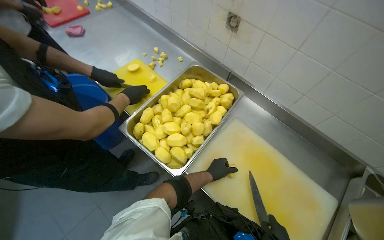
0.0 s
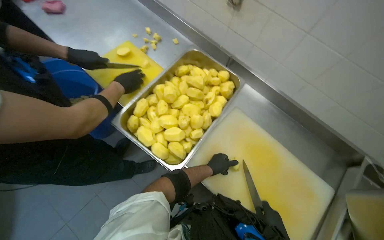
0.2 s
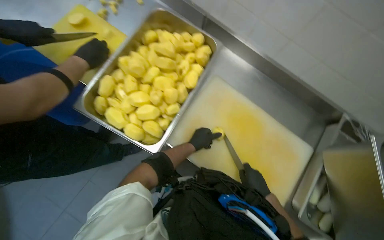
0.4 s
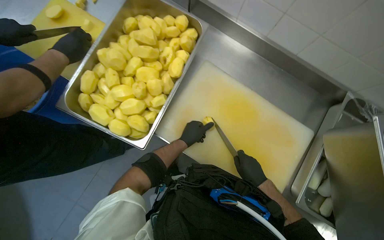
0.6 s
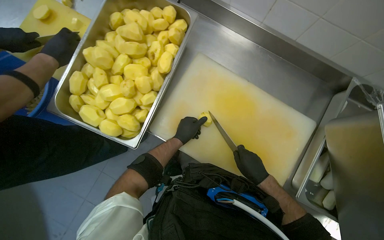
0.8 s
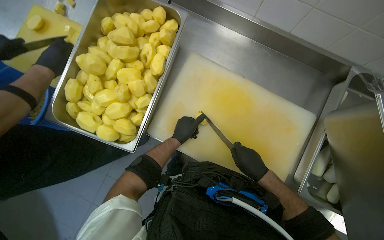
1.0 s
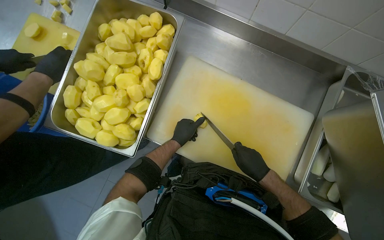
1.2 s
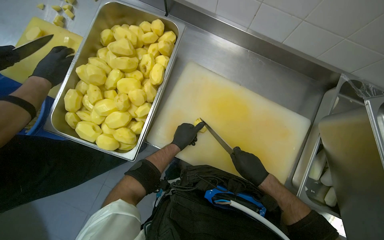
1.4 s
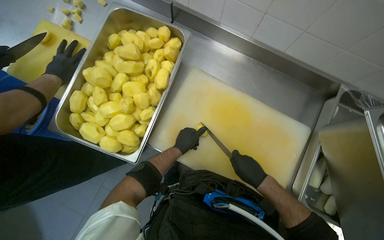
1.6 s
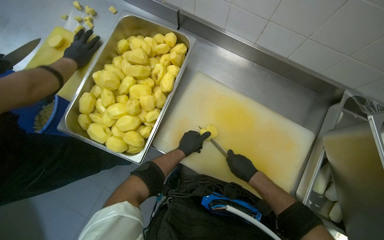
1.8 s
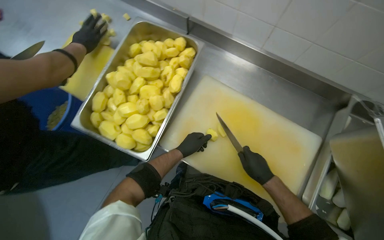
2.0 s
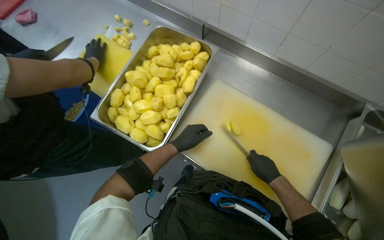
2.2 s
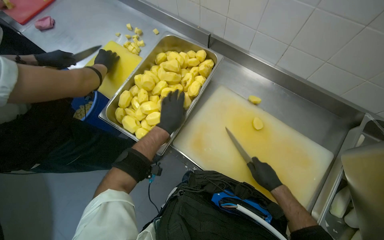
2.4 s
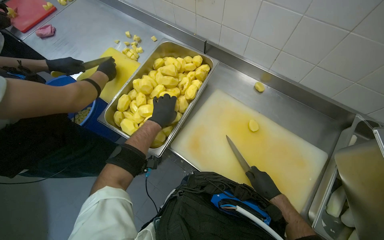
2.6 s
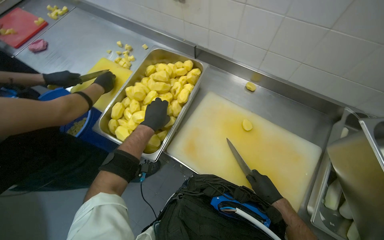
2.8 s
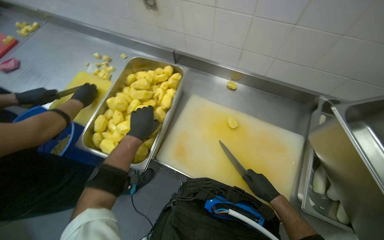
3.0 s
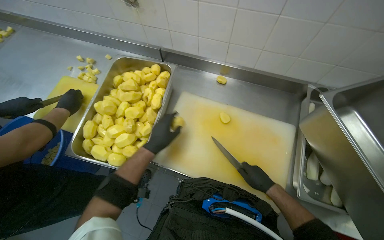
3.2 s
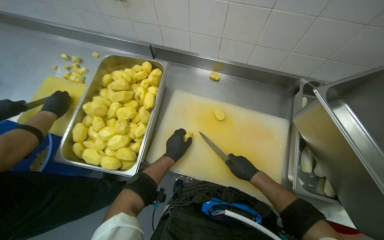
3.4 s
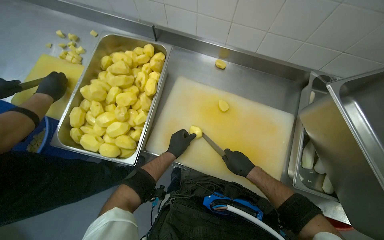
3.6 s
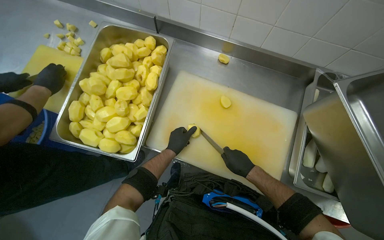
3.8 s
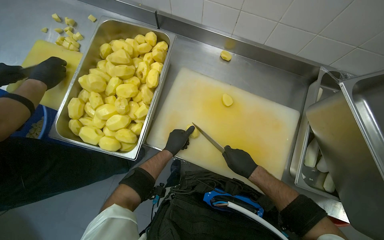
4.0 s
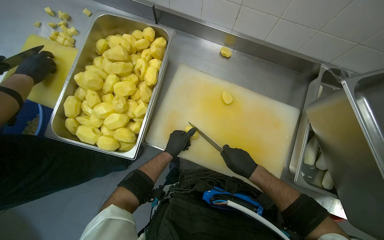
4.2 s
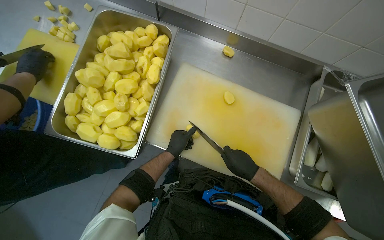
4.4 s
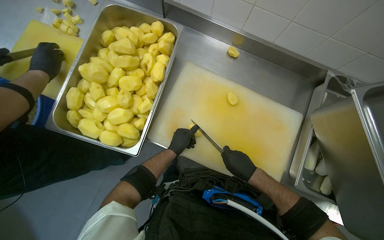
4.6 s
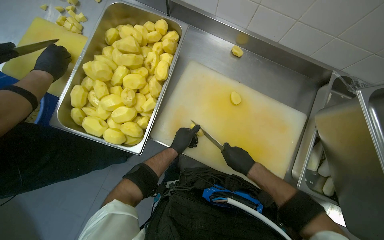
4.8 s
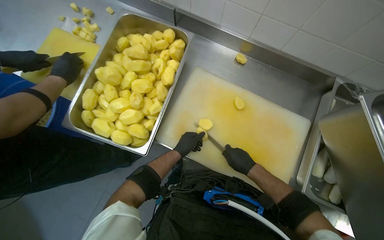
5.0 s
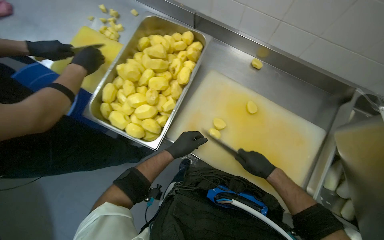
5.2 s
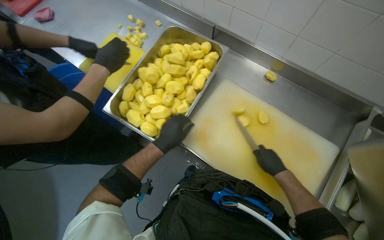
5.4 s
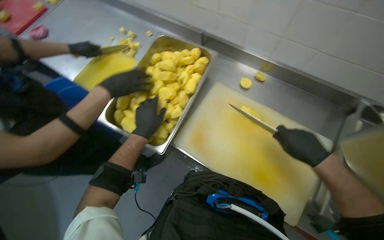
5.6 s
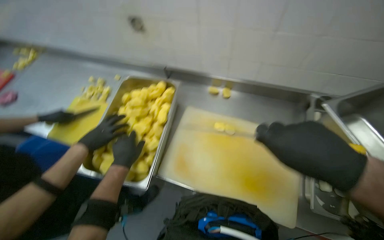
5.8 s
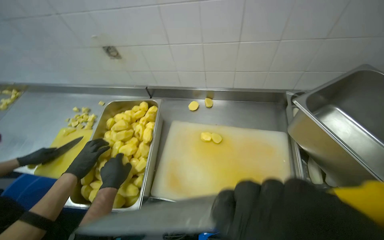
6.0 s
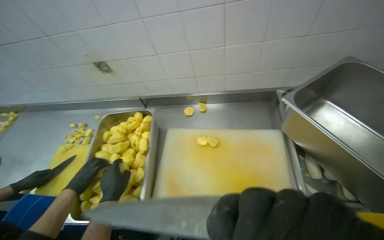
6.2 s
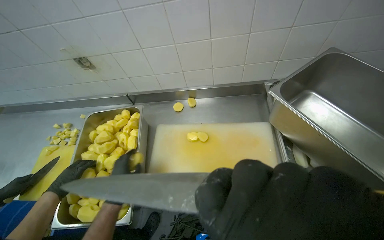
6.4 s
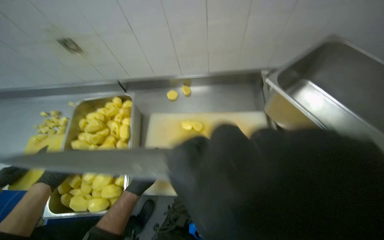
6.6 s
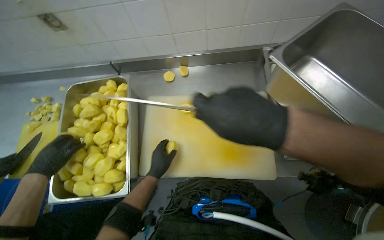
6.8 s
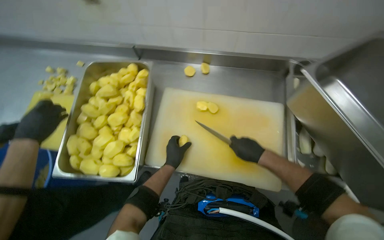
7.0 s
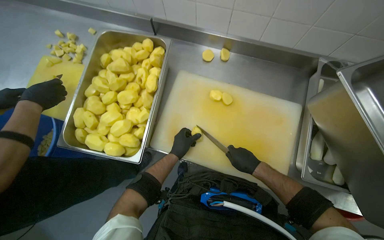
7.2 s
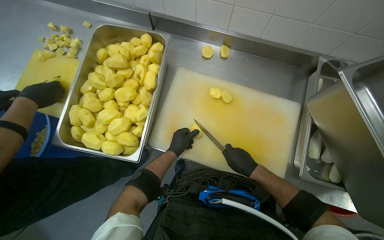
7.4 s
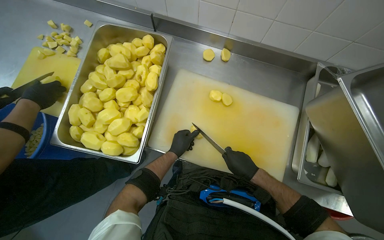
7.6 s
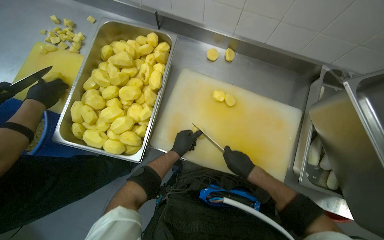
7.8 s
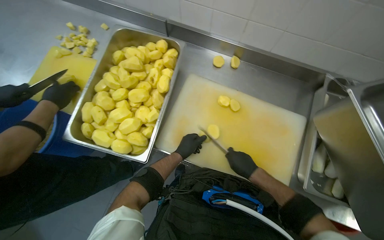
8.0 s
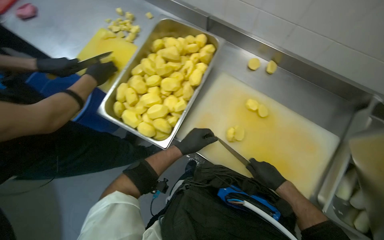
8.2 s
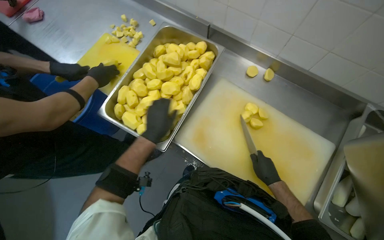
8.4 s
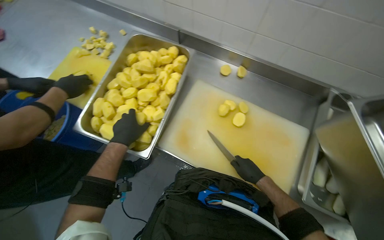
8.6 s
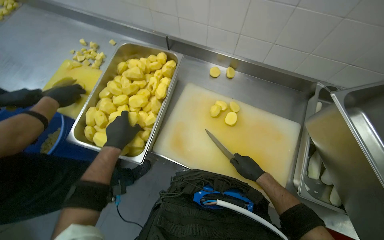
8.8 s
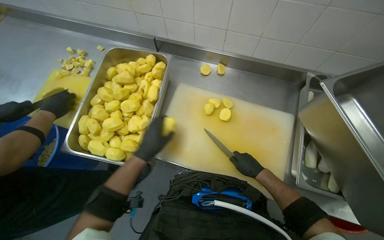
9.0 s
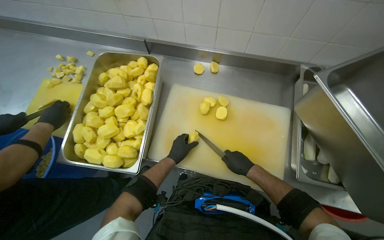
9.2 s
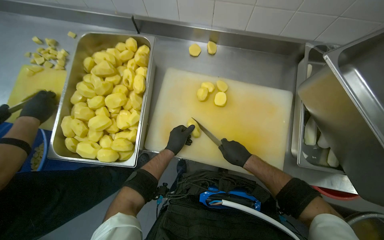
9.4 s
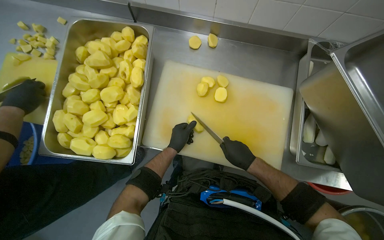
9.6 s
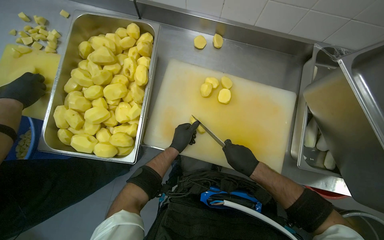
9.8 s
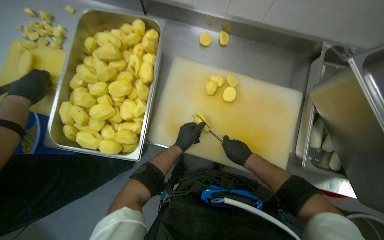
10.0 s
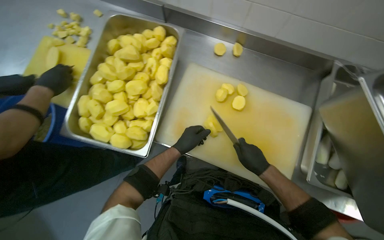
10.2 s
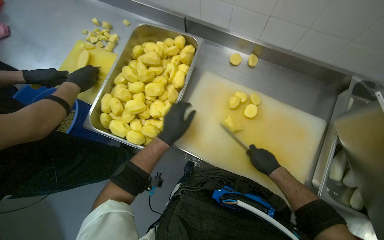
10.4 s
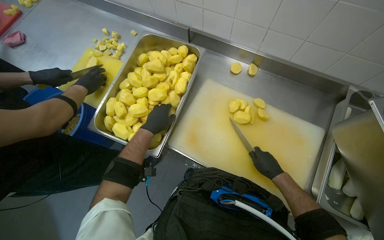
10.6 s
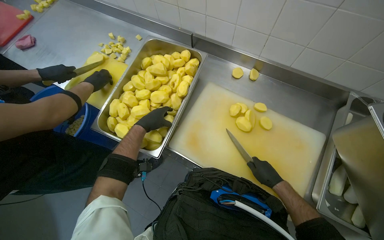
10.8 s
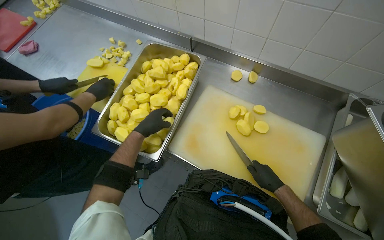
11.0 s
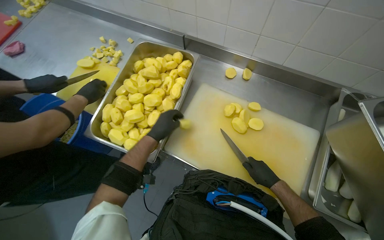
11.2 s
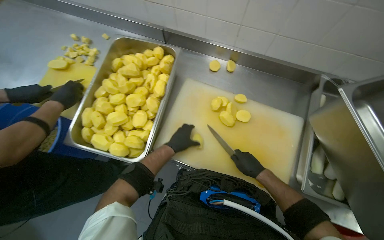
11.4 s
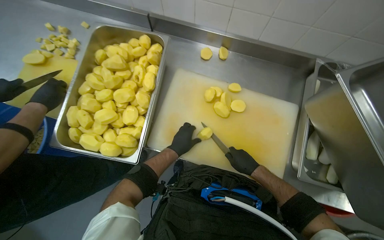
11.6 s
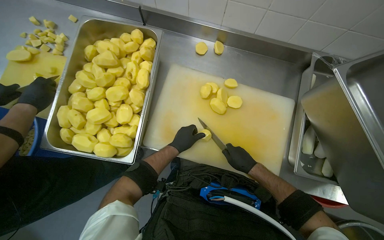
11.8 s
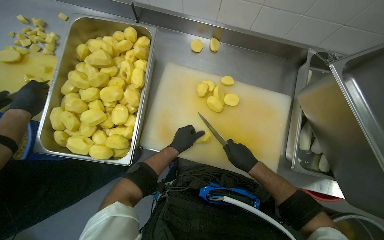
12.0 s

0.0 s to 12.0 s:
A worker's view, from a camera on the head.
Job: preparing food.
The whole recording: Dicing potatoes on cutting board. The worker dices peeled potatoes into smaller pieces on a cutting board.
0.0 to 1.6 s: The view tilts approximately 20 degrees downward.
1.6 to 3.0 s: The camera pitches upward, by some 15 degrees. The left hand moves nearer to the camera and to the left, roughly 20 cm.
3.0 to 4.4 s: The view tilts some 10 degrees downward. The left hand moves farther from the camera, down the picture and to the right, roughly 20 cm.
4.4 to 6.0 s: The wearer looks roughly 25 degrees further upward.
6.0 to 7.6 s: The camera pitches downward, by about 20 degrees.
7.6 to 9.0 s: The left hand goes about 15 cm nearer to the camera, and goes to the left and returns, about 20 cm each way.
10.4 to 12.0 s: The left hand is displaced farther from the camera by some 15 cm.

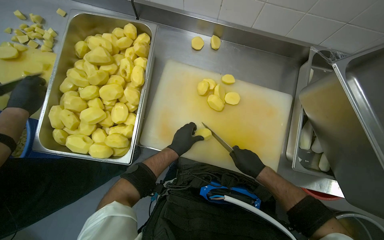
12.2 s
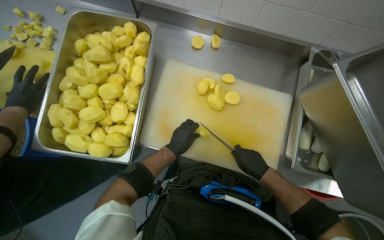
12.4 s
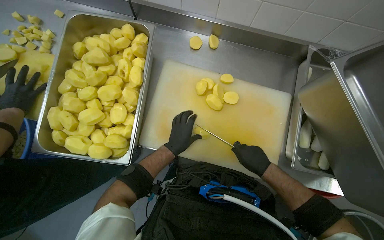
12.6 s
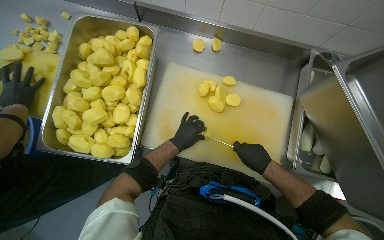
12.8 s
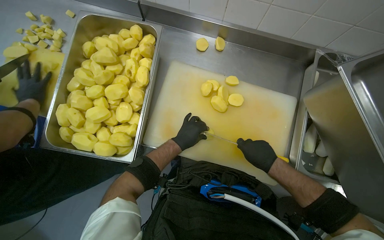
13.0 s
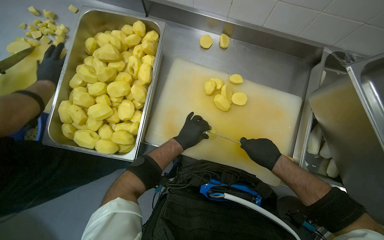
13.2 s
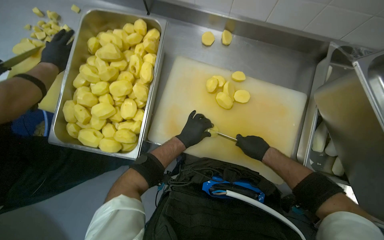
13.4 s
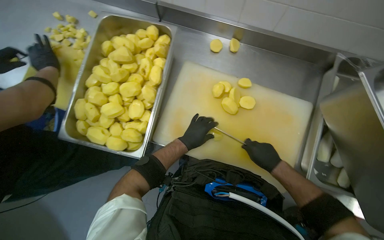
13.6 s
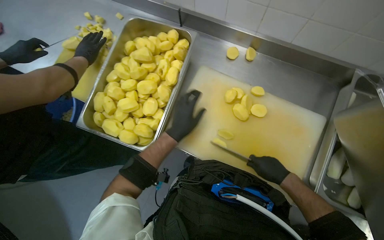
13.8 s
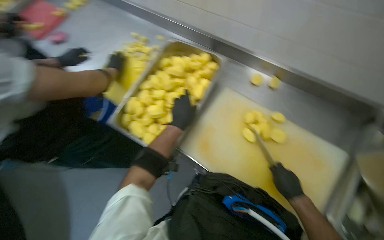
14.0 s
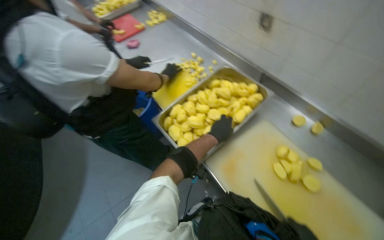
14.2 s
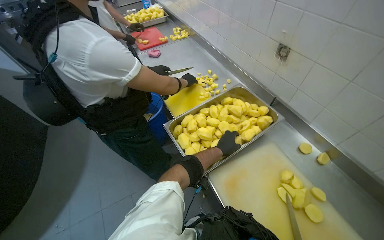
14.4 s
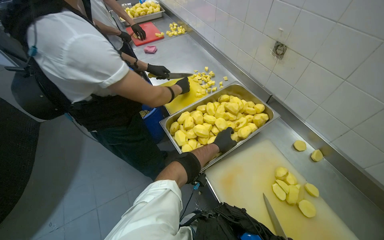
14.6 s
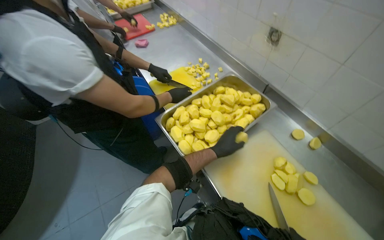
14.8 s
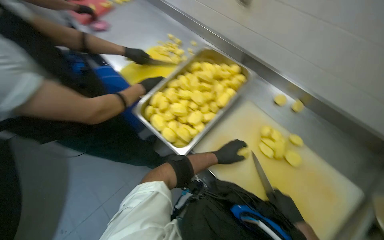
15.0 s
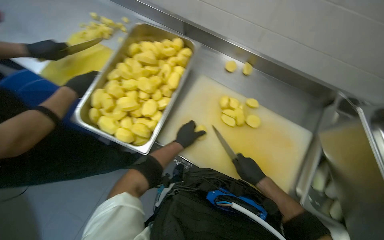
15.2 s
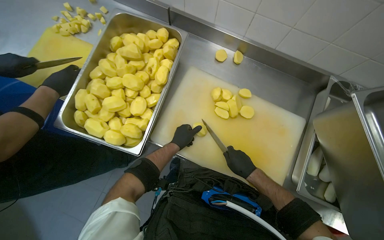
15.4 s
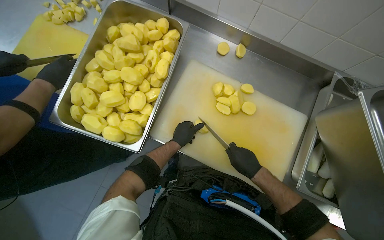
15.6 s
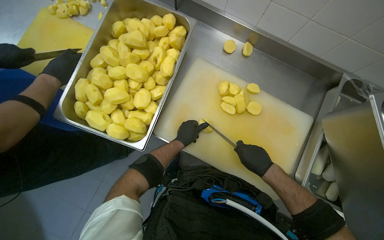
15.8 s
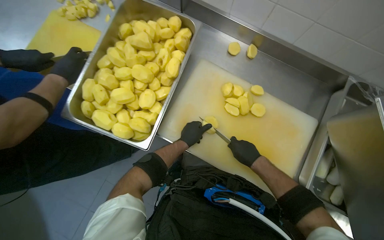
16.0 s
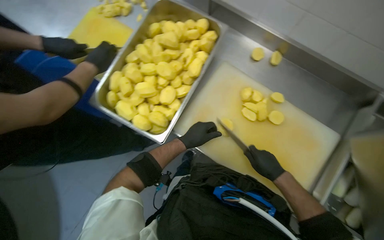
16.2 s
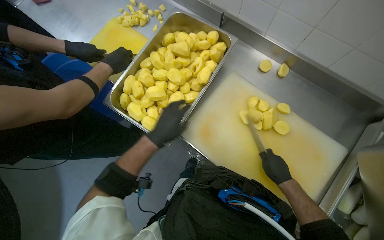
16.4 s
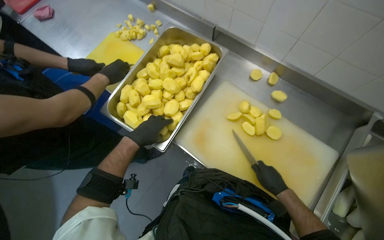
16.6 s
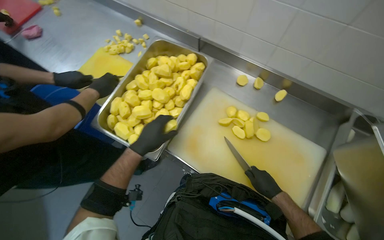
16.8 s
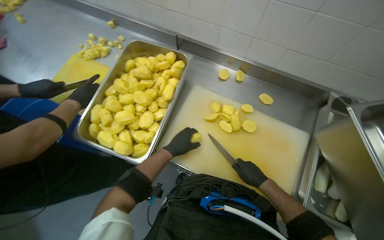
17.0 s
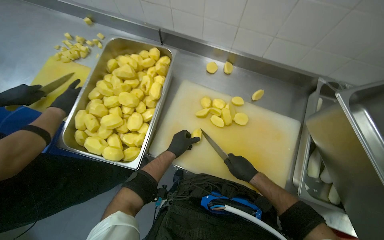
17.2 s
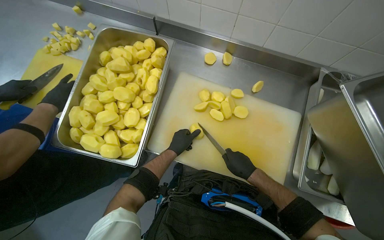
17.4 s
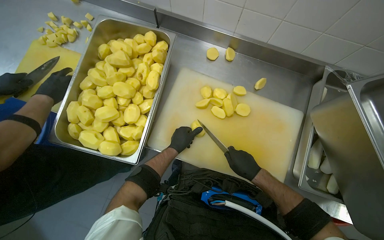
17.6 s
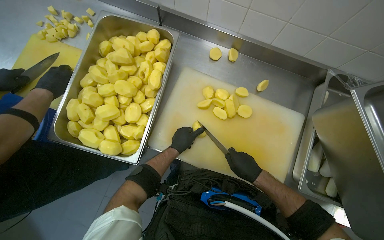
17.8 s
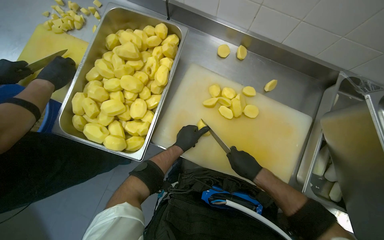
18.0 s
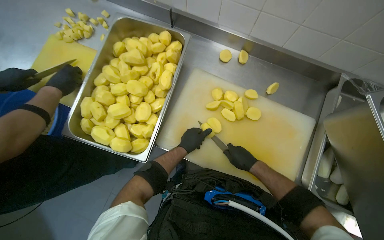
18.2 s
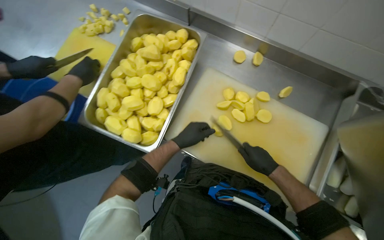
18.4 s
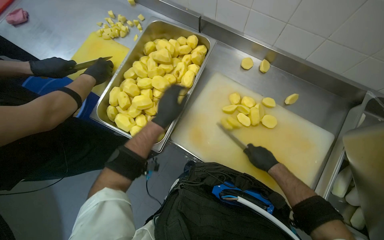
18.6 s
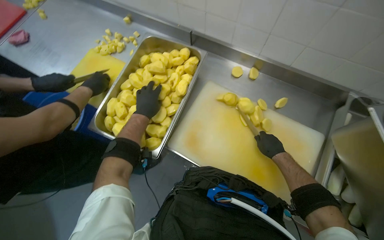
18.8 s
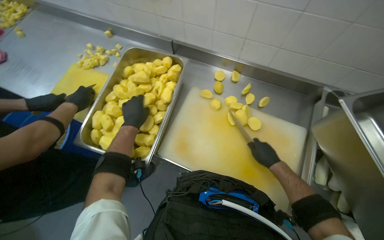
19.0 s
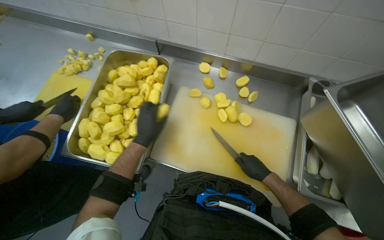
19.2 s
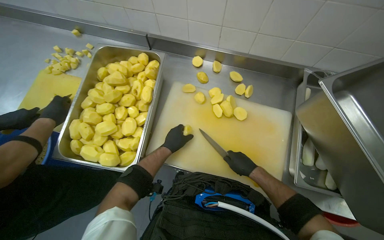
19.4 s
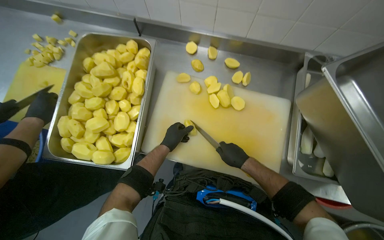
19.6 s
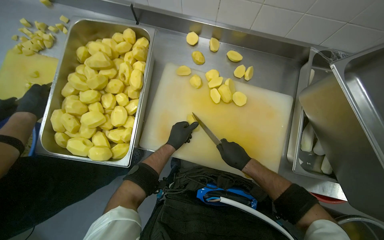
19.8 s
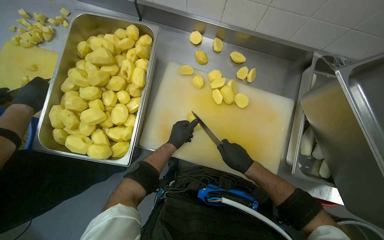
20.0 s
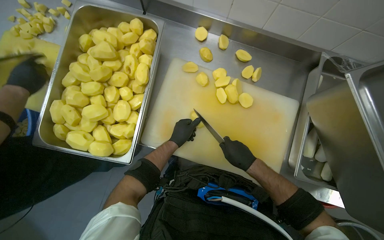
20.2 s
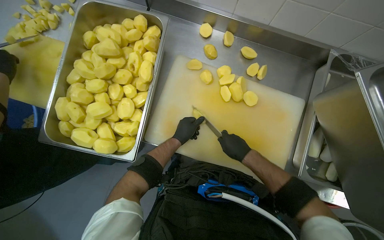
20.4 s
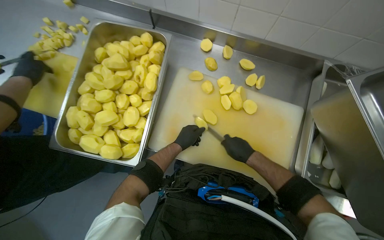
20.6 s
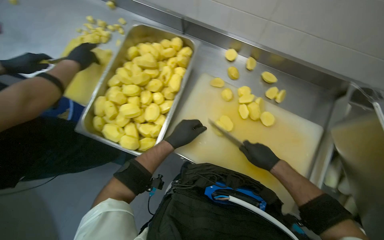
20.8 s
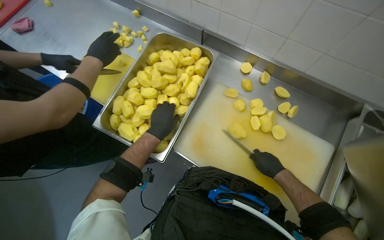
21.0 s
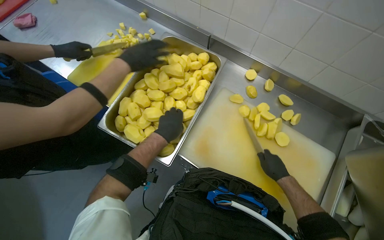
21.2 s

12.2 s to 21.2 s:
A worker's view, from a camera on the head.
Job: preparing food.
The whole recording: Dicing potatoes on cutting board. The worker dices peeled potatoes into smaller pieces on a cutting board.
12.2 to 13.8 s: The left hand shifts some 10 cm nearer to the camera.
15.2 to 16.6 s: The left hand travels to the left and nearer to the camera by approximately 25 cm.
16.6 to 18.2 s: The left hand is displaced to the right and farther from the camera by roughly 25 cm.
18.2 to 19.8 s: The left hand moves some 20 cm to the left and comes back.
19.8 to 21.2 s: The left hand goes roughly 10 cm nearer to the camera.
